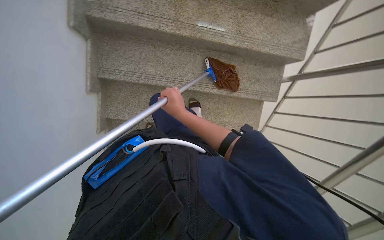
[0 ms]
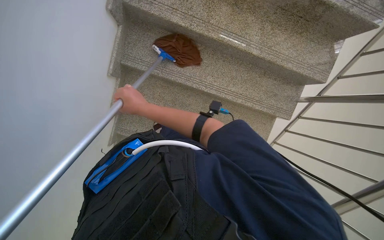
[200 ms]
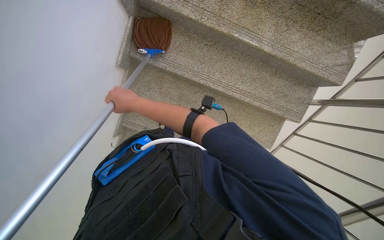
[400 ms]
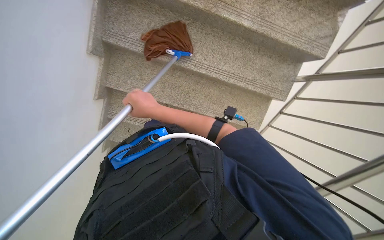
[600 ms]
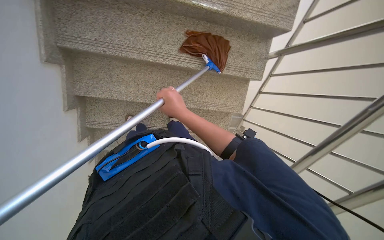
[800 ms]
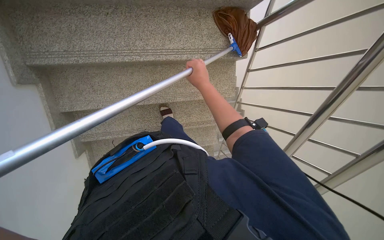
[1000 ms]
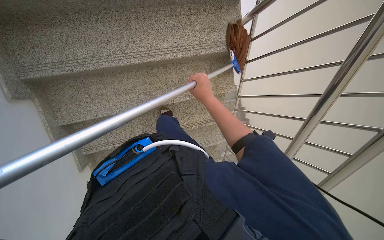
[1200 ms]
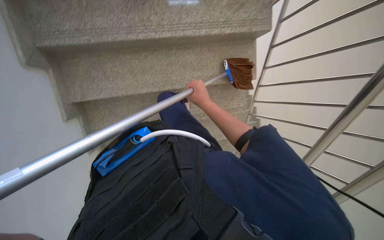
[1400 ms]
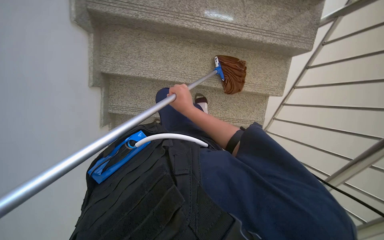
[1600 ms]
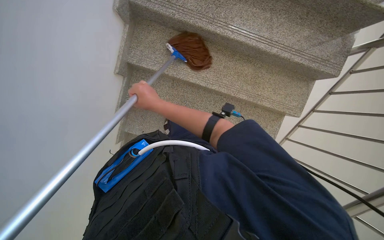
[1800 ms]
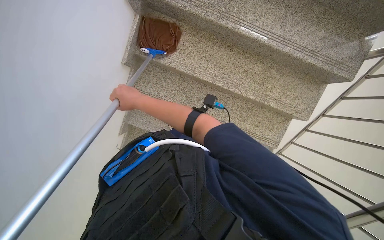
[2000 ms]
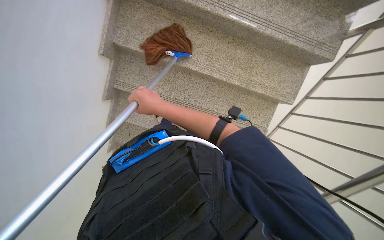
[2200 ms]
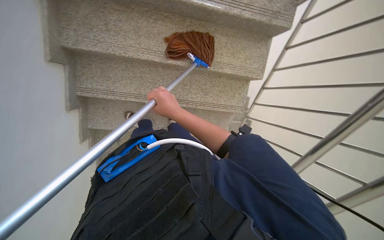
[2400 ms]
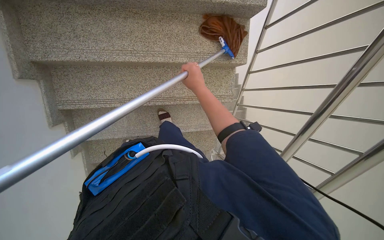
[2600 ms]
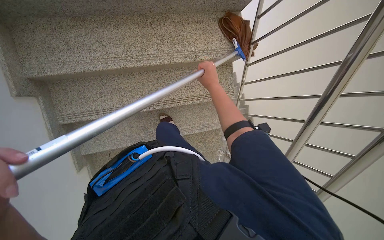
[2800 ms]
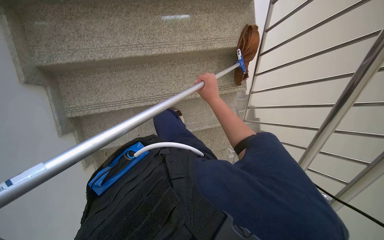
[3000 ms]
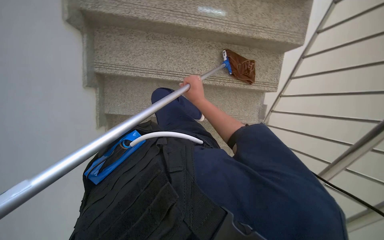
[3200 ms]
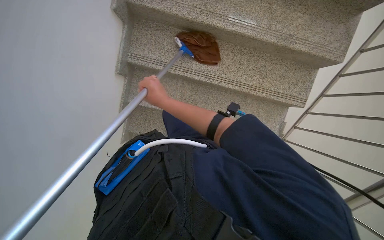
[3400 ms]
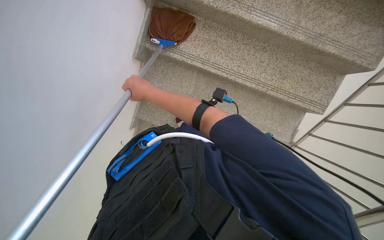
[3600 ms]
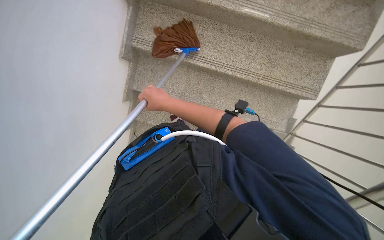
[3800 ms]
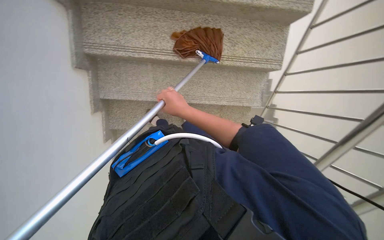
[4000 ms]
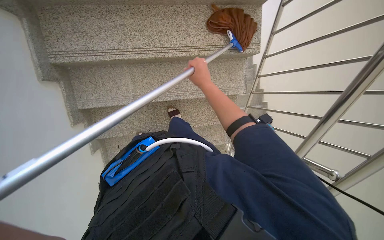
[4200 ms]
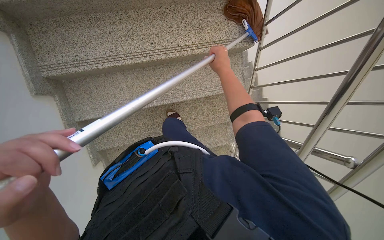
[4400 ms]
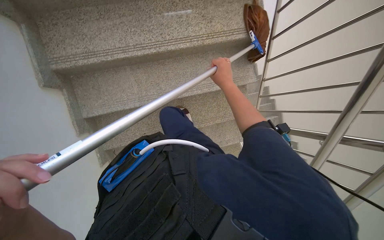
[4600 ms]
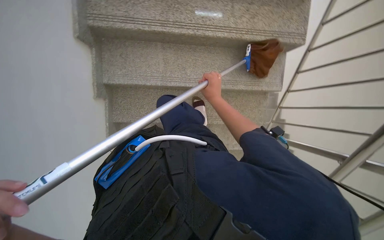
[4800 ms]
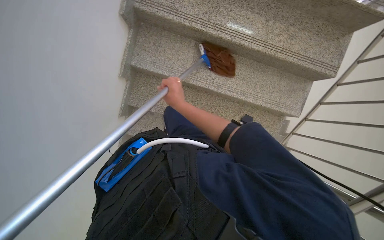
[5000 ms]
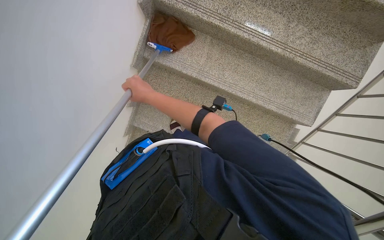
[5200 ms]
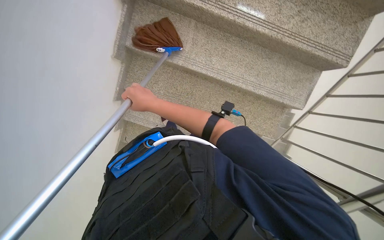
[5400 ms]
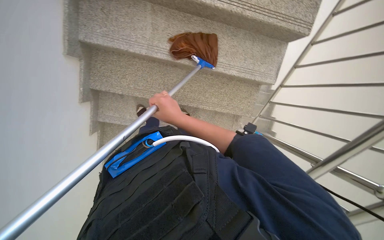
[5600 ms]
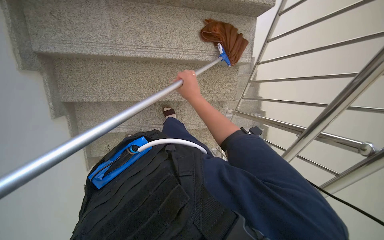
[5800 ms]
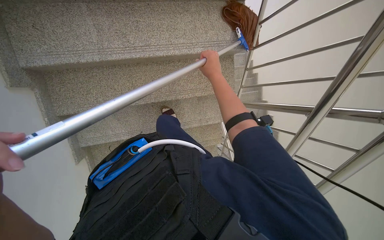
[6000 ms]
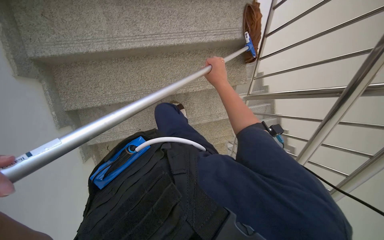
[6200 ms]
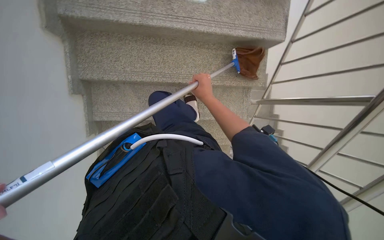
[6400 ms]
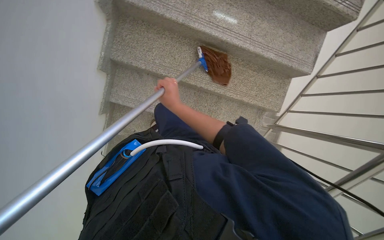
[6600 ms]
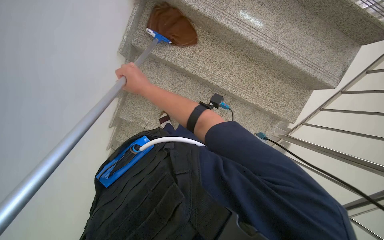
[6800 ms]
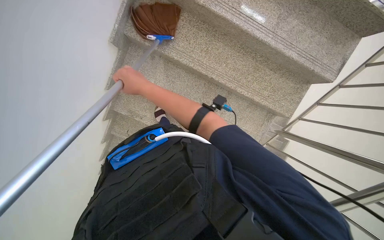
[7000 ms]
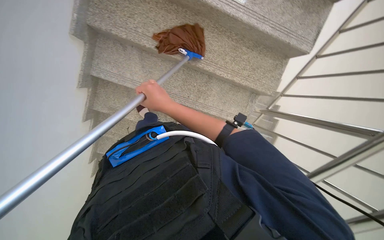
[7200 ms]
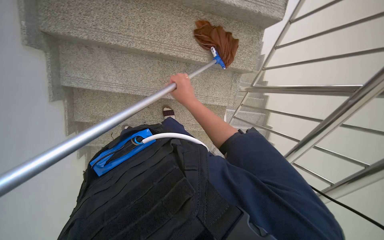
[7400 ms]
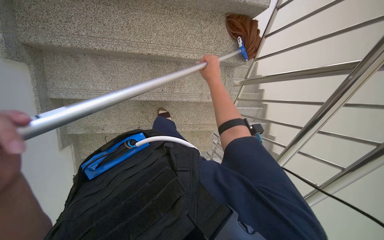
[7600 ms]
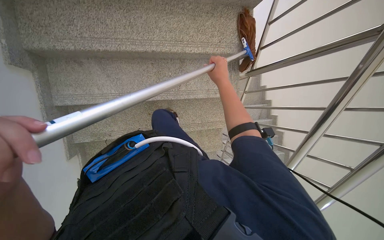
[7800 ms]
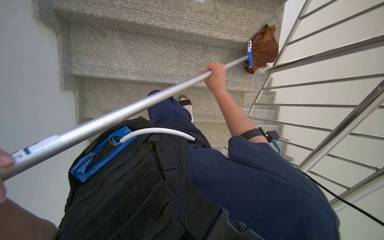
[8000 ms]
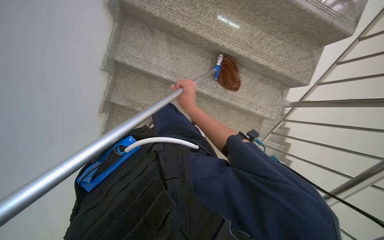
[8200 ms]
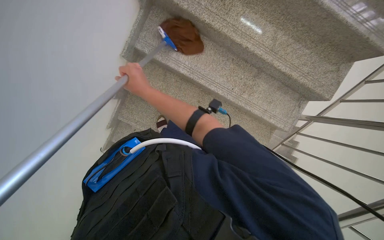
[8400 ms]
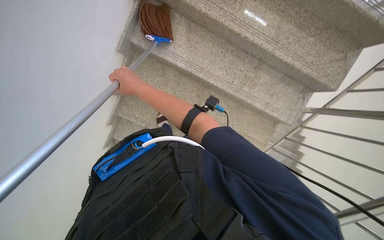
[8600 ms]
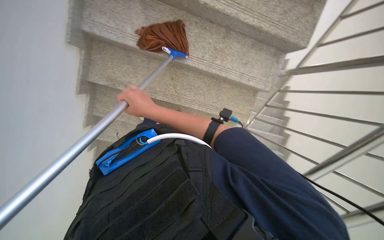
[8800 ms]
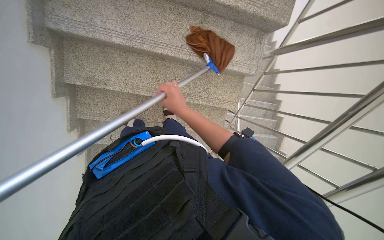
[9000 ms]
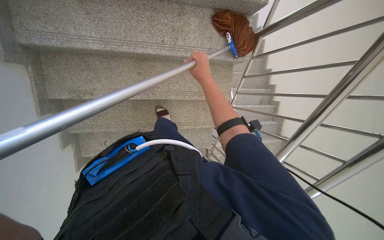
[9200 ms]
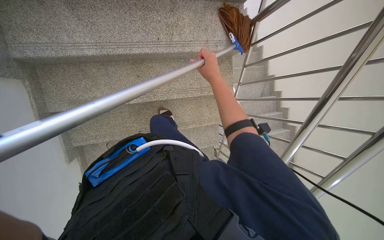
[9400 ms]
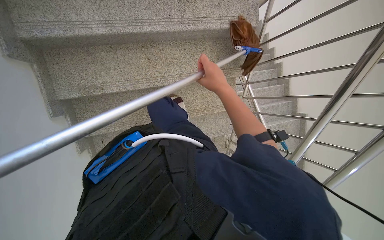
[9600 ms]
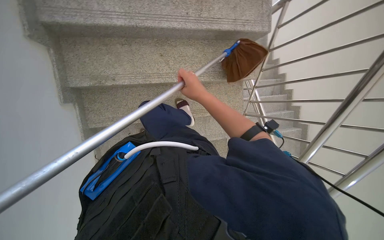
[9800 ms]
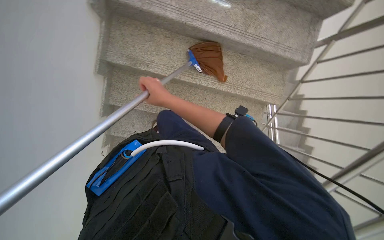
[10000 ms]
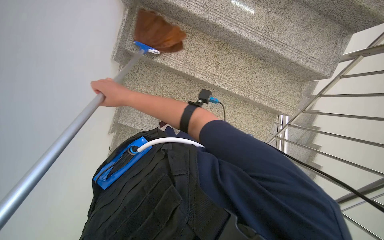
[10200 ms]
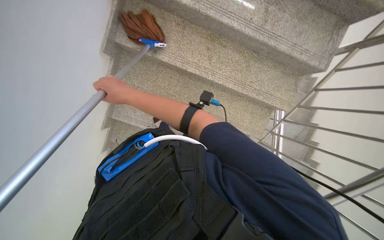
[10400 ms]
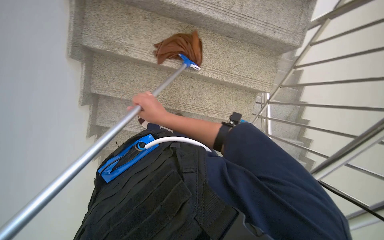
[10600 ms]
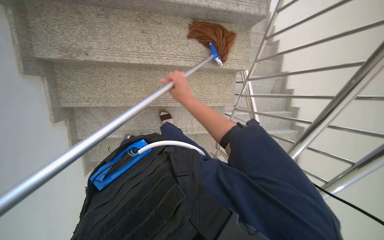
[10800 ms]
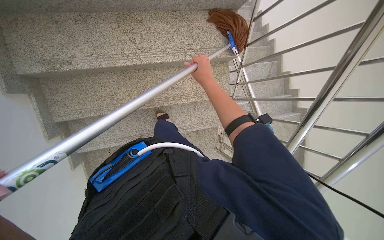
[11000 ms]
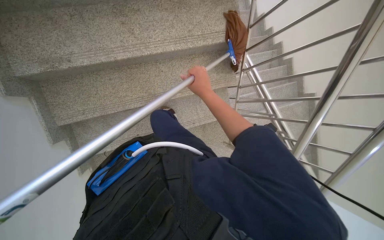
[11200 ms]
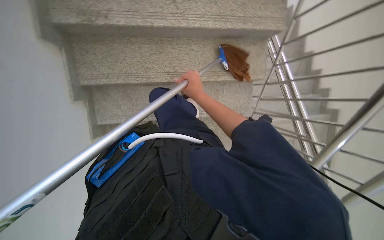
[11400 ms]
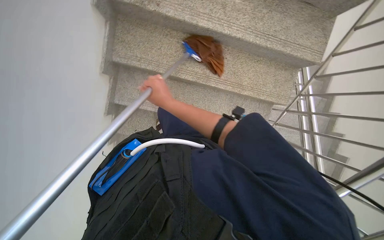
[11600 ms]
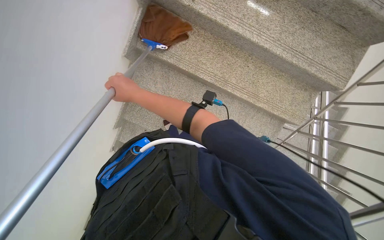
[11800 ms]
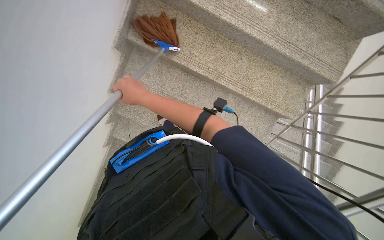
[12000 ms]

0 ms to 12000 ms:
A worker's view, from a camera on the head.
Job: sweeping floor.
The whole recording: Sweeping stairs upwards. The worker sweeps dust and debris up the stairs with a broom.
0 ms to 1600 ms: The right hand goes left and right, some 20 cm each way, reversing 2 times.
1600 ms to 3000 ms: The right hand shifts some 15 cm to the right.
10400 ms to 12000 ms: The wearer moves approximately 70 cm.

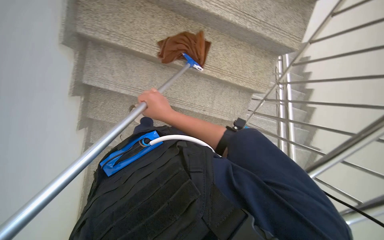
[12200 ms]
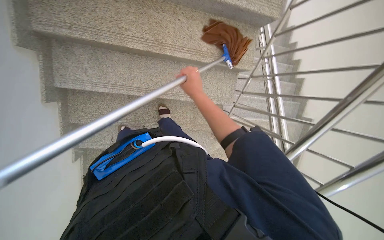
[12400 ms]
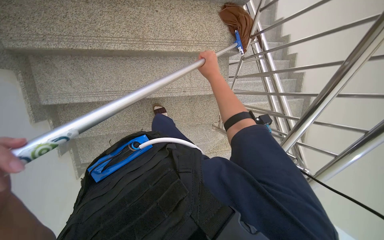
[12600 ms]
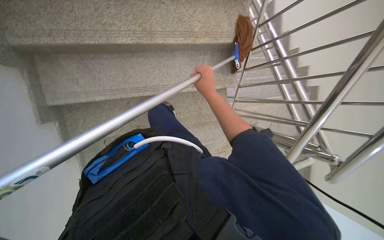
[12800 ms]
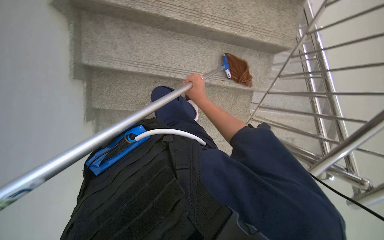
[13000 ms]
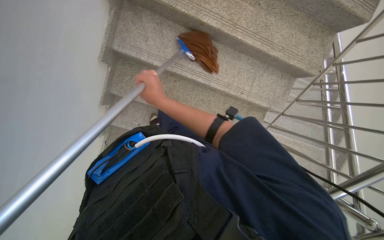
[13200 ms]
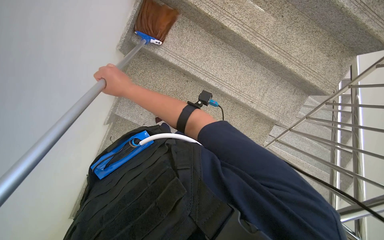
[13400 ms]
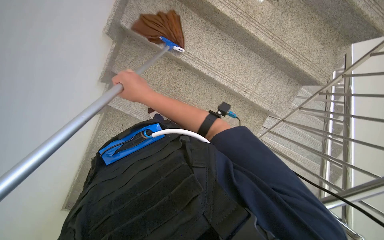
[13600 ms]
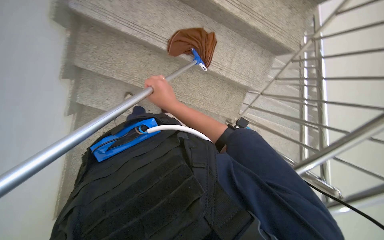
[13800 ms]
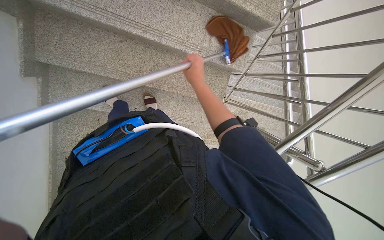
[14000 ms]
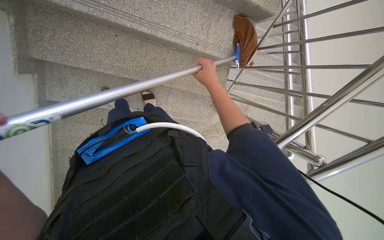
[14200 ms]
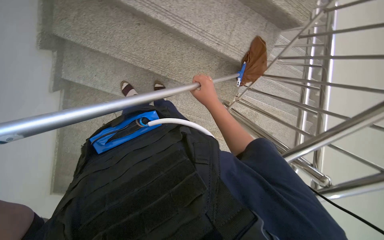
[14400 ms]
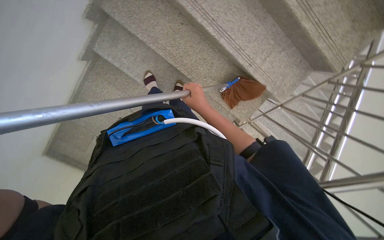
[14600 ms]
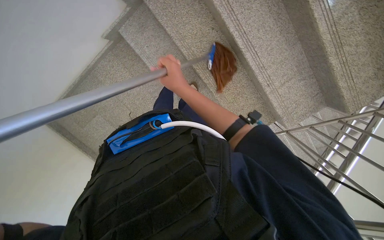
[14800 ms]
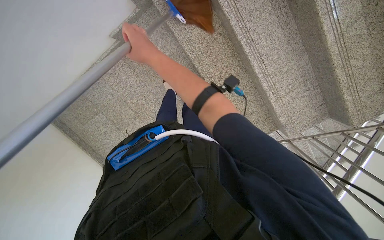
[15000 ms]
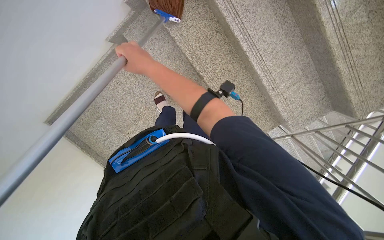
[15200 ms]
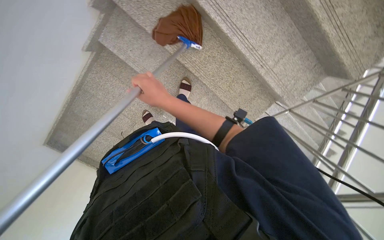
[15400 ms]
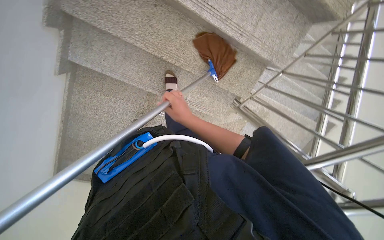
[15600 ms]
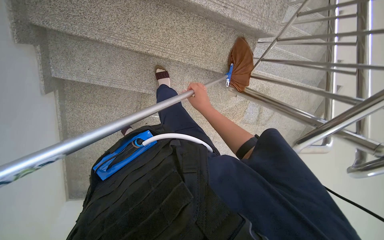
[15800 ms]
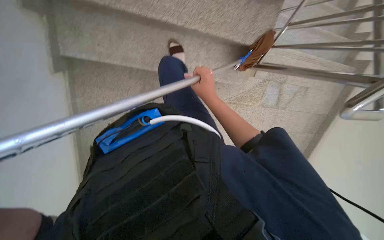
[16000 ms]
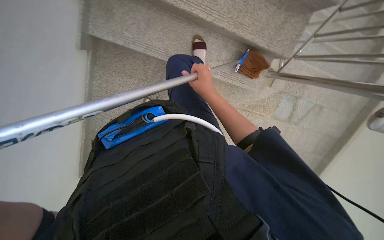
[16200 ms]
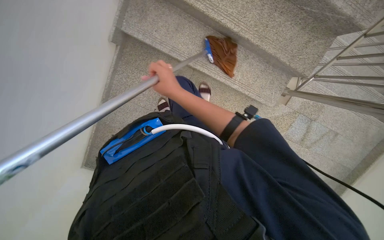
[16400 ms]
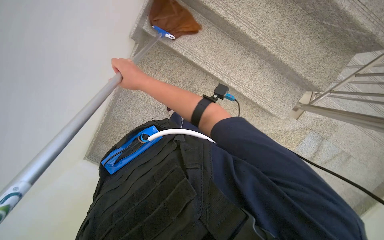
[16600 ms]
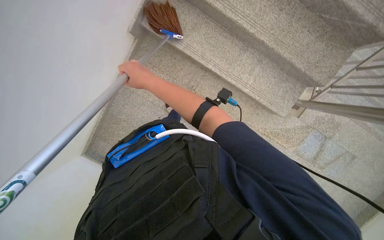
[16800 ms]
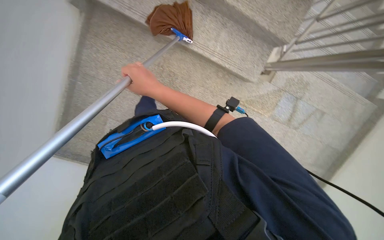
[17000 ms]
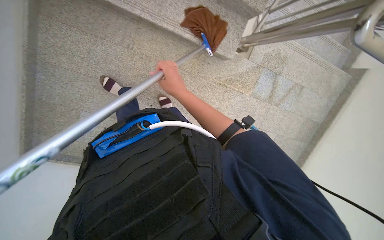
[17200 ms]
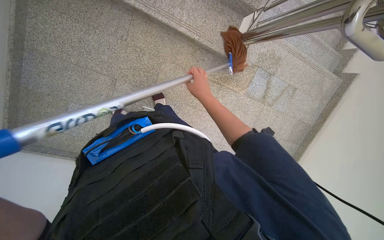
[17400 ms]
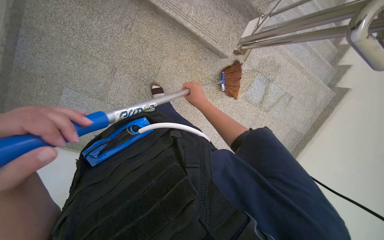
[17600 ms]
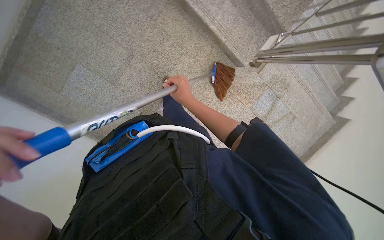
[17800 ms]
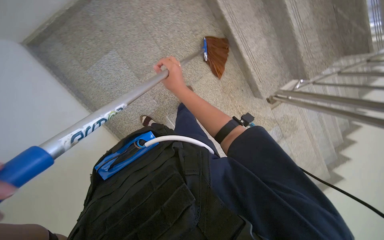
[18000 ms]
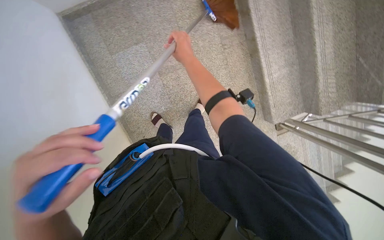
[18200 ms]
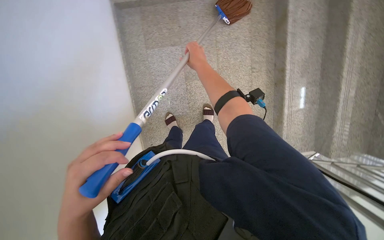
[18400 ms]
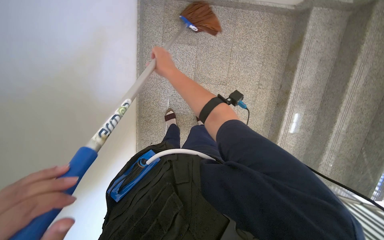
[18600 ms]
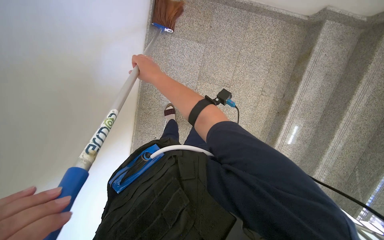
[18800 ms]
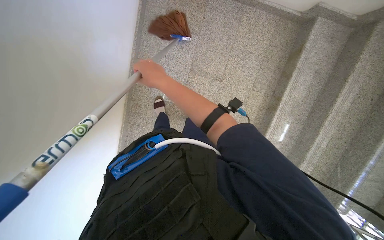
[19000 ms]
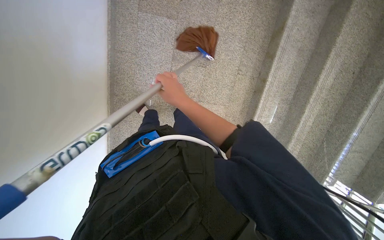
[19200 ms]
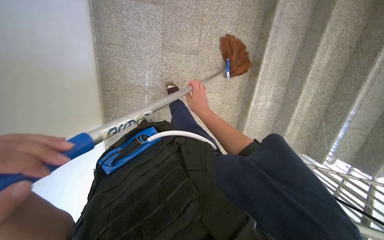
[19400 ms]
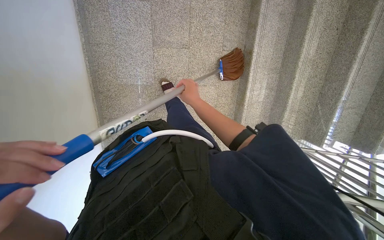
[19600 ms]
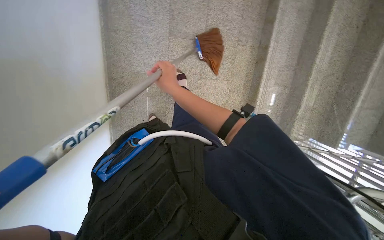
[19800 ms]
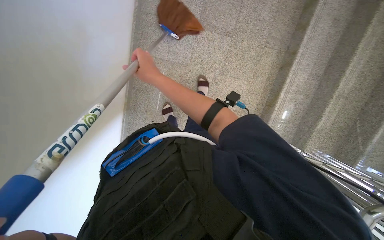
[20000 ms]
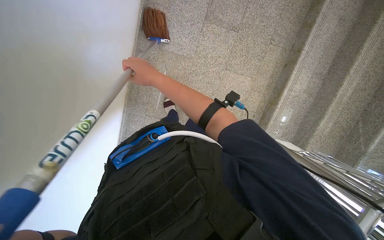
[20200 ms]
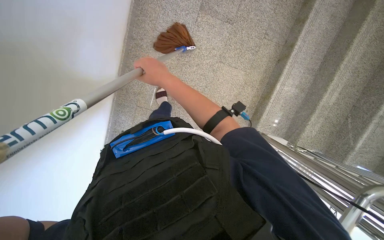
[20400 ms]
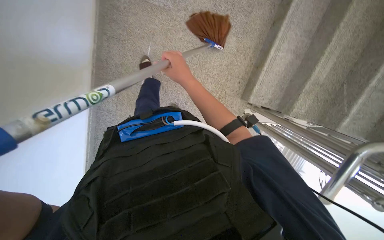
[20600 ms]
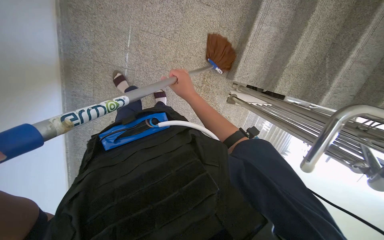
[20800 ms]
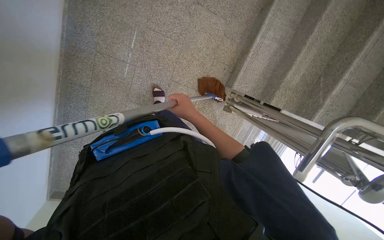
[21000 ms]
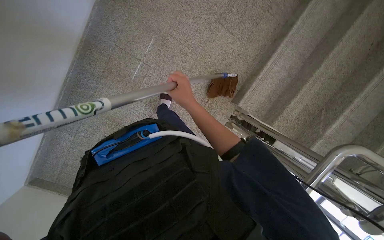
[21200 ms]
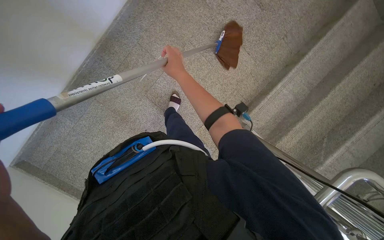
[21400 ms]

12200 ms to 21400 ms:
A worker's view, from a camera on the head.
Job: sweeping floor.
The whole recording: Sweeping stairs upwards. The worker sweeps dust and debris up the stairs with a broom.
12200 ms to 13800 ms: The right hand moves left and right over about 25 cm, changing direction 2 times.
13800 ms to 15200 ms: Everything in view rotates approximately 35 degrees clockwise.
15200 ms to 16800 ms: The scene rotates counterclockwise by approximately 25 degrees.
16800 ms to 18400 ms: The wearer moves roughly 60 cm. The view swings approximately 20 degrees to the right. The scene rotates clockwise by about 45 degrees.
18400 ms to 19800 ms: The right hand heads down the picture, covering approximately 35 cm.
19800 ms to 21400 ms: The camera travels approximately 70 cm. Everything in view rotates about 35 degrees clockwise.
